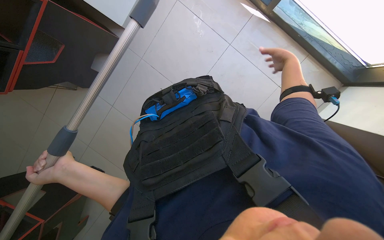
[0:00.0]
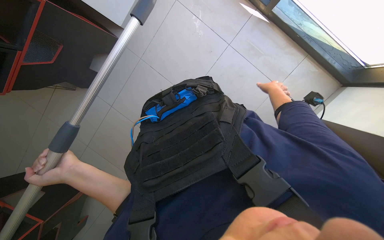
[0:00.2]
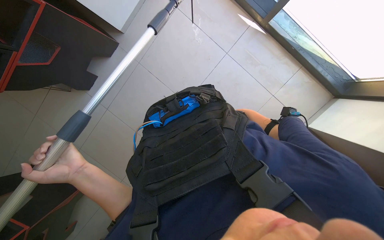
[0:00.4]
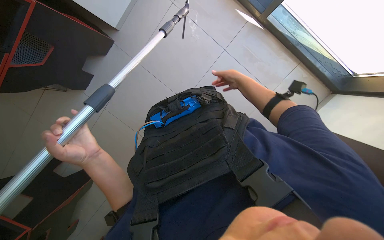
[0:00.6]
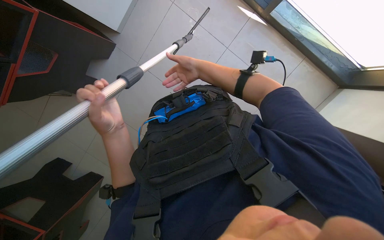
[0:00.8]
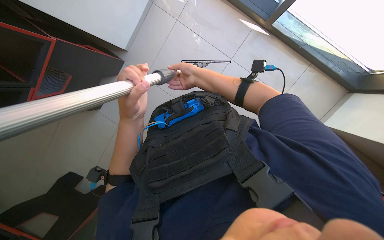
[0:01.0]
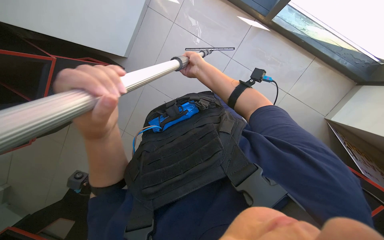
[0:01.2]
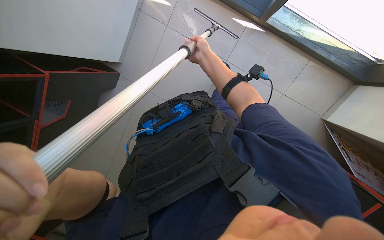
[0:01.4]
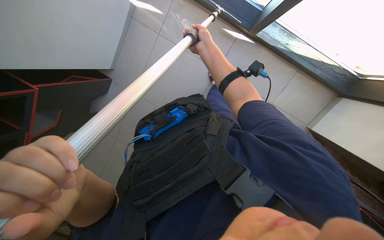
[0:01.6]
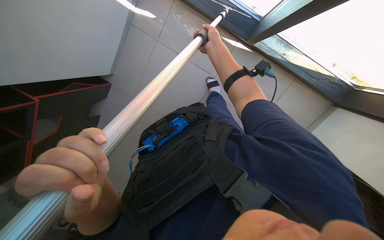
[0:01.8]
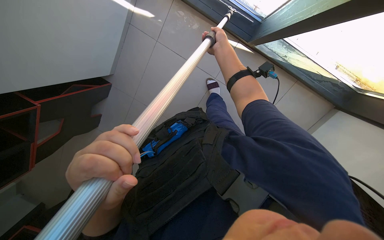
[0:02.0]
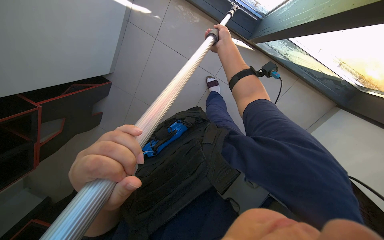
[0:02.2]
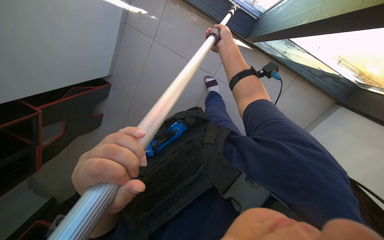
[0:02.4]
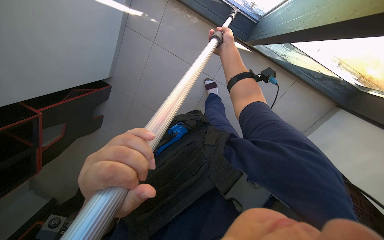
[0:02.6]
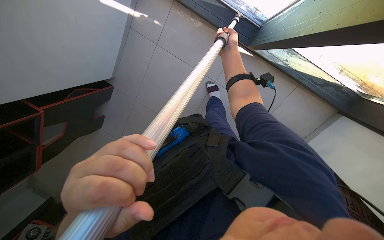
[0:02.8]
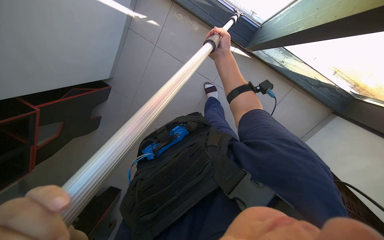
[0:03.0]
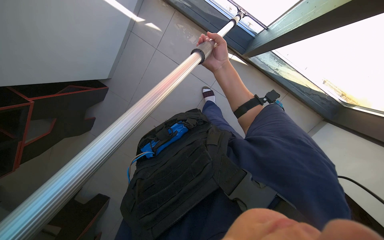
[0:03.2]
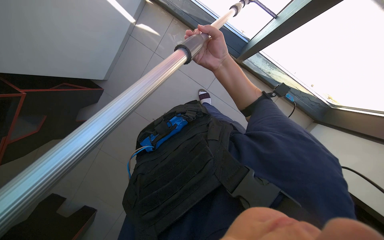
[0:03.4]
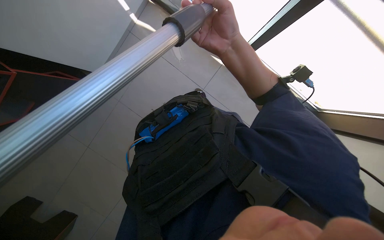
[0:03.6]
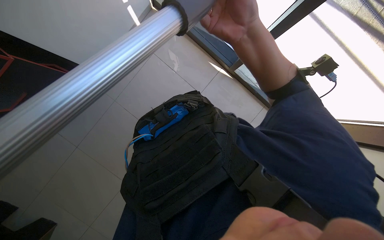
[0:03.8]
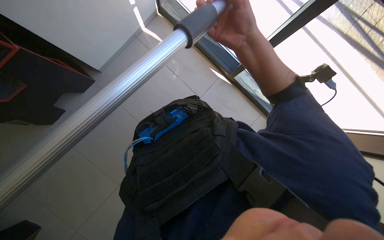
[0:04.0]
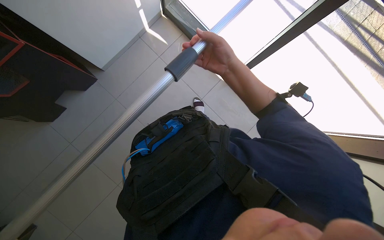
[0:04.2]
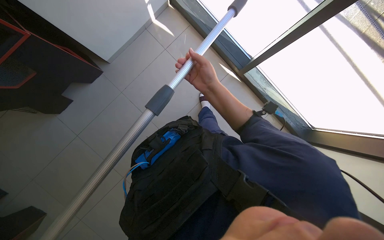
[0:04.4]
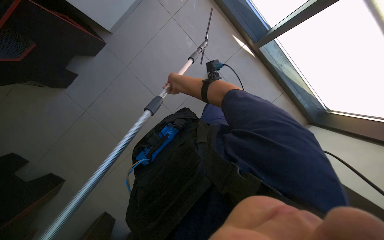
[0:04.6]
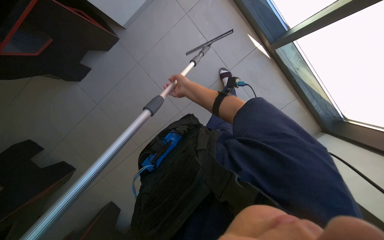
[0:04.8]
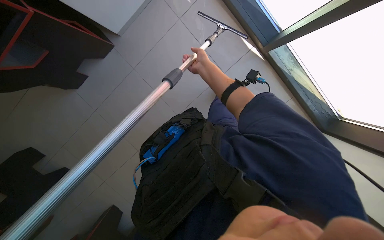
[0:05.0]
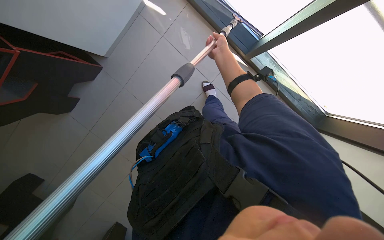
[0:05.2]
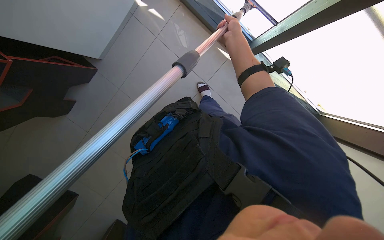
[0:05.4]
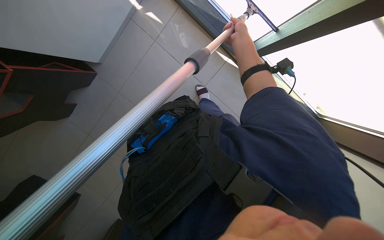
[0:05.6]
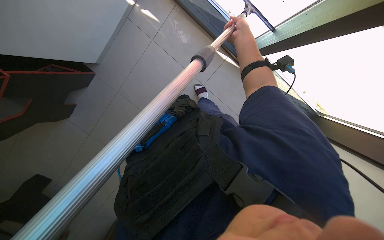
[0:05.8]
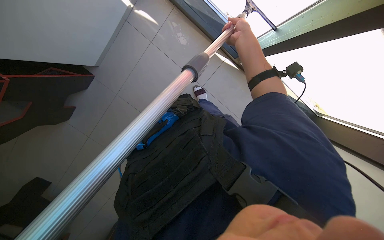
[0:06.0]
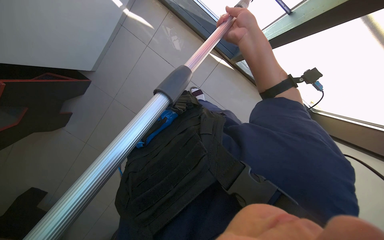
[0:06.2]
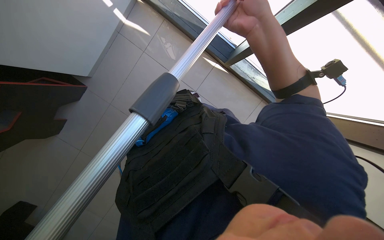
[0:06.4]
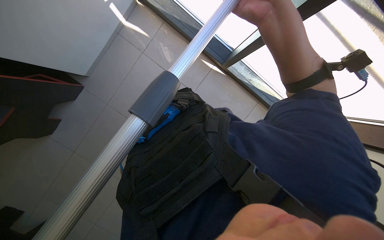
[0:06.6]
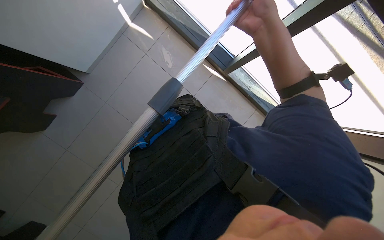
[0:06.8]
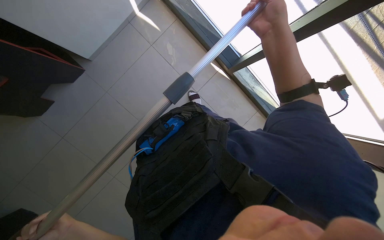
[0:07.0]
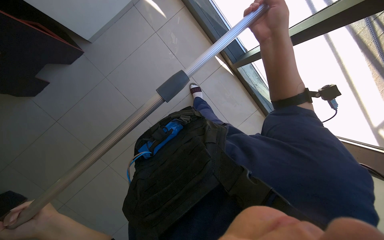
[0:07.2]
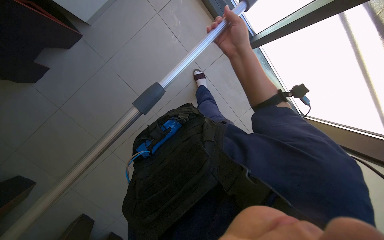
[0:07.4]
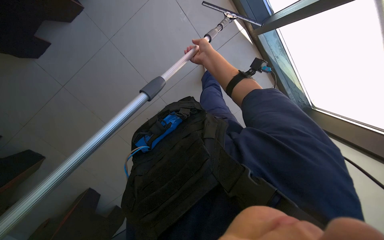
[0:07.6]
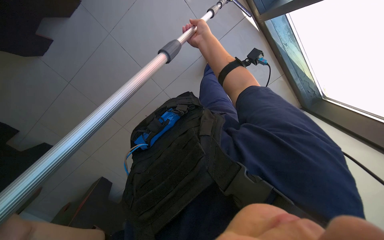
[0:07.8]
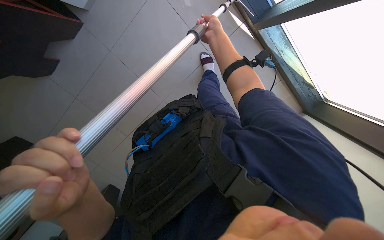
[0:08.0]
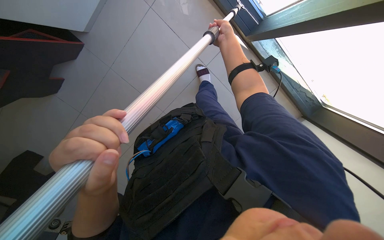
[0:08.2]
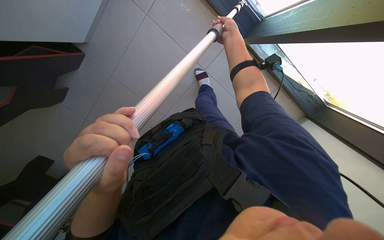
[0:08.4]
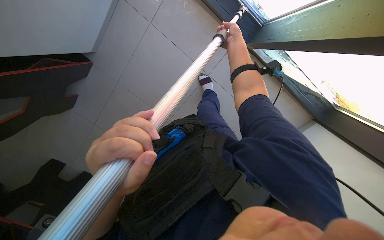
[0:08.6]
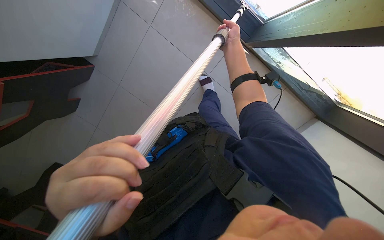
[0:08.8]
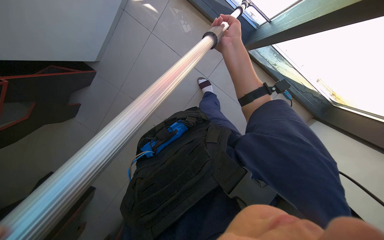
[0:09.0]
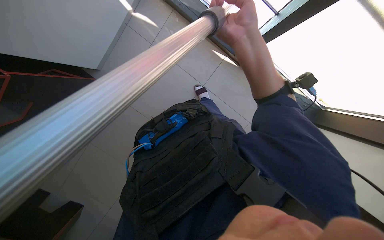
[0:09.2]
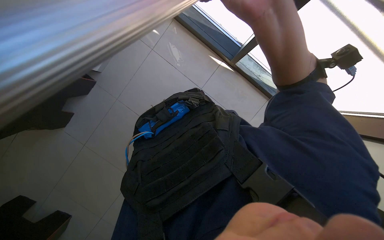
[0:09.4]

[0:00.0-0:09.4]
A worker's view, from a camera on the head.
Job: cleaning windows.
The whole recording: Cleaning windows with pole. The worker cleans the windows using a long pole with a cleaning head.
0:00.0 to 0:01.6: The left hand goes about 25 cm nearer to the camera and to the right, while the right hand moves to the left, some 25 cm.
0:01.6 to 0:03.2: The right hand reaches some 15 cm farther from the camera, then returns.
0:03.2 to 0:04.8: The right hand shifts approximately 20 cm to the left, and moves roughly 15 cm nearer to the camera and comes back.
0:04.8 to 0:06.2: The wearer looks approximately 15 degrees further upward. The right hand travels nearer to the camera and to the right by about 35 cm.
0:06.2 to 0:07.8: The view tips downward by roughly 20 degrees. The right hand goes approximately 25 cm farther from the camera and to the left.
0:07.8 to 0:09.4: The view tips upward by about 20 degrees. The right hand travels nearer to the camera by approximately 40 cm.

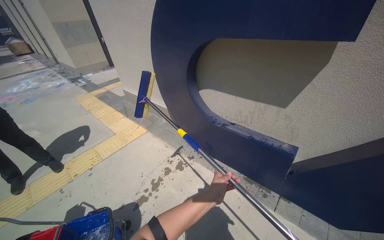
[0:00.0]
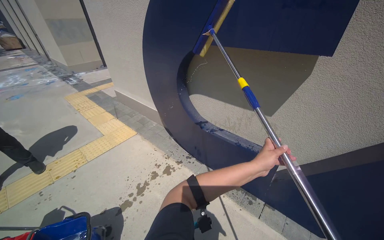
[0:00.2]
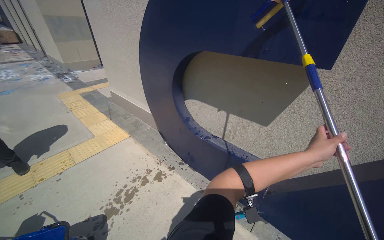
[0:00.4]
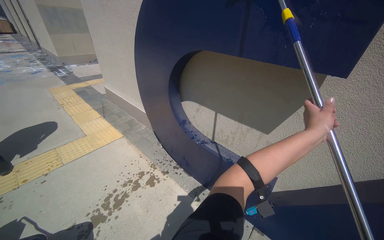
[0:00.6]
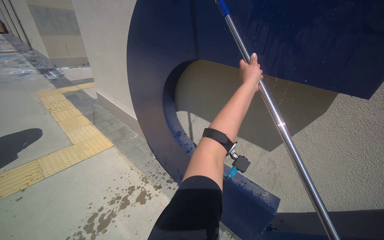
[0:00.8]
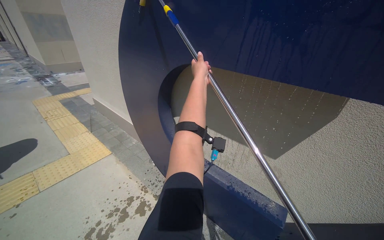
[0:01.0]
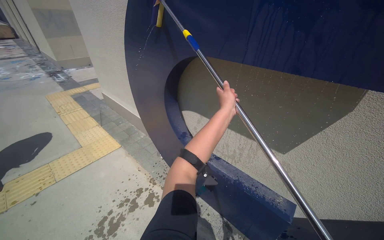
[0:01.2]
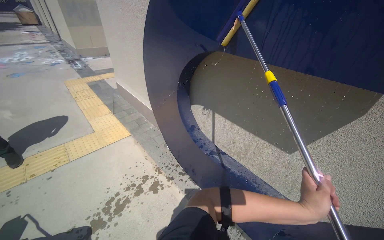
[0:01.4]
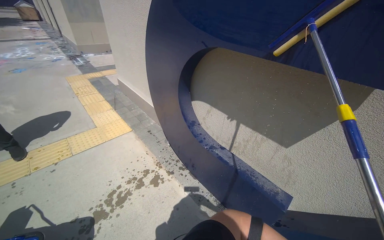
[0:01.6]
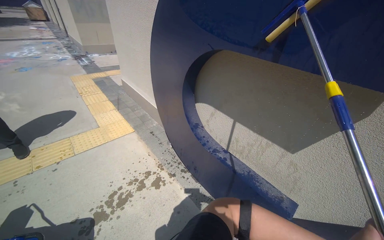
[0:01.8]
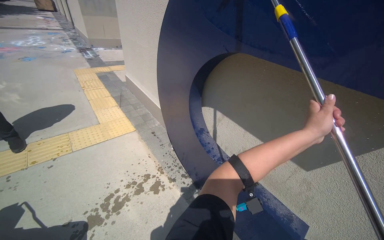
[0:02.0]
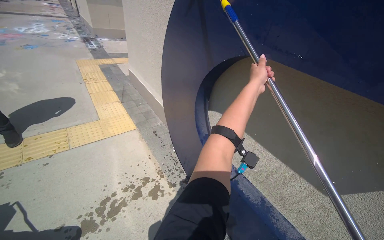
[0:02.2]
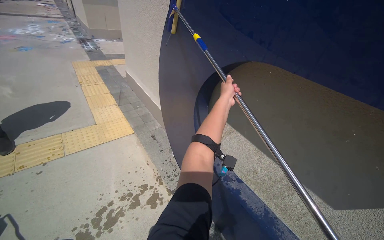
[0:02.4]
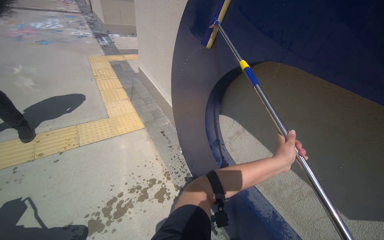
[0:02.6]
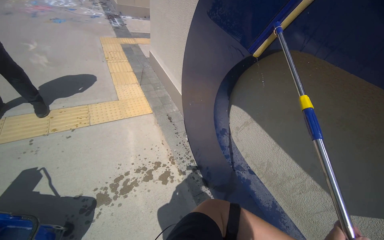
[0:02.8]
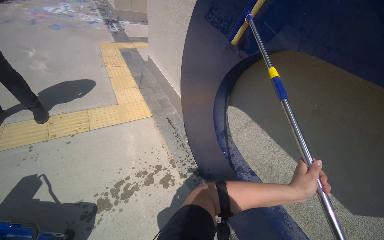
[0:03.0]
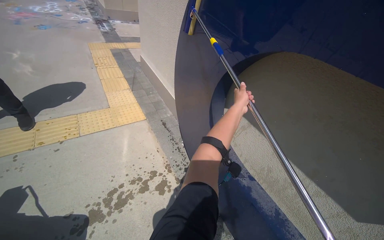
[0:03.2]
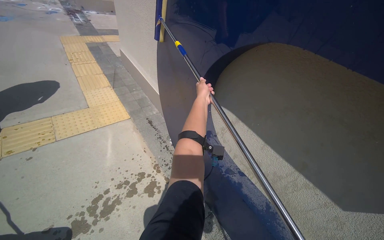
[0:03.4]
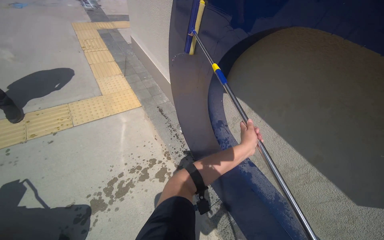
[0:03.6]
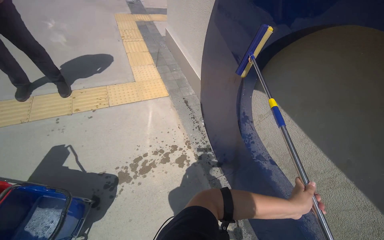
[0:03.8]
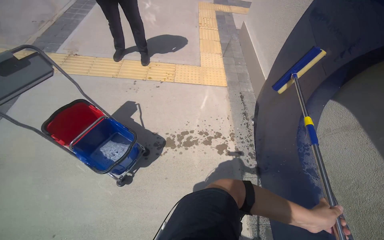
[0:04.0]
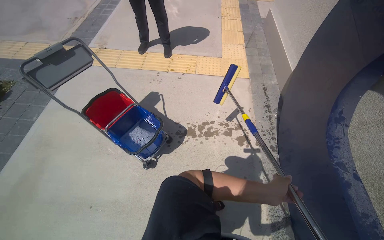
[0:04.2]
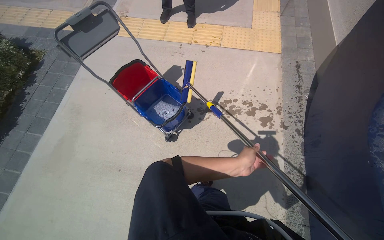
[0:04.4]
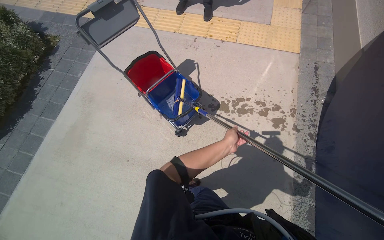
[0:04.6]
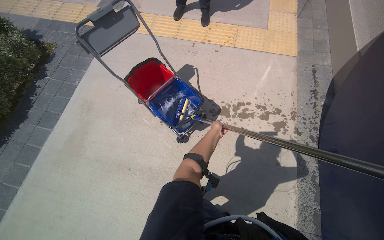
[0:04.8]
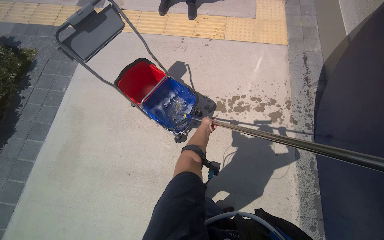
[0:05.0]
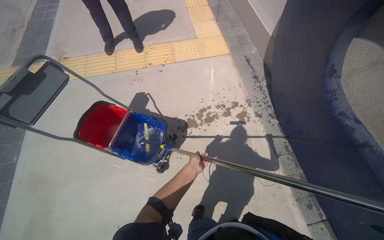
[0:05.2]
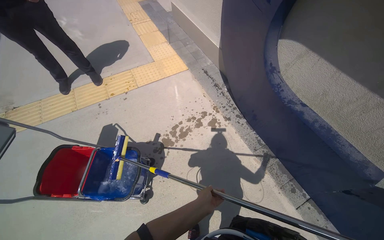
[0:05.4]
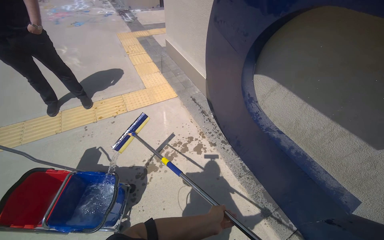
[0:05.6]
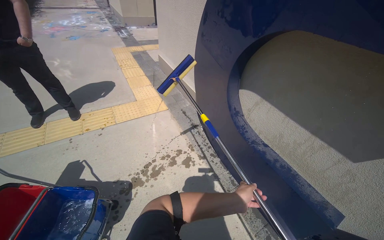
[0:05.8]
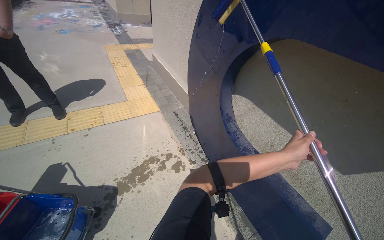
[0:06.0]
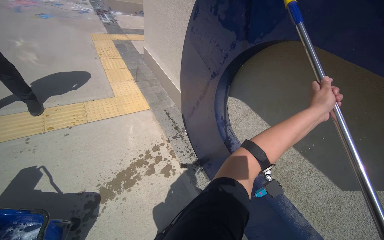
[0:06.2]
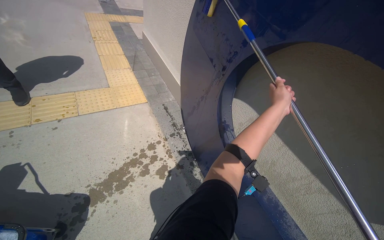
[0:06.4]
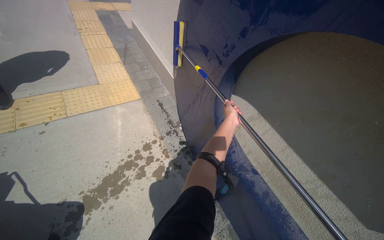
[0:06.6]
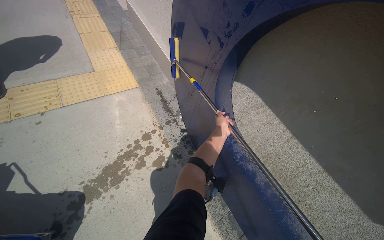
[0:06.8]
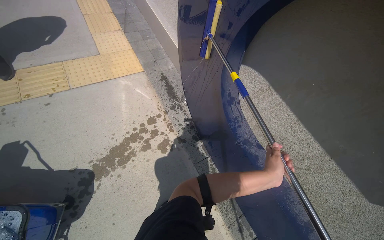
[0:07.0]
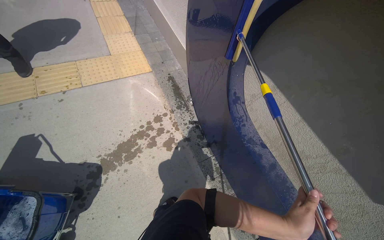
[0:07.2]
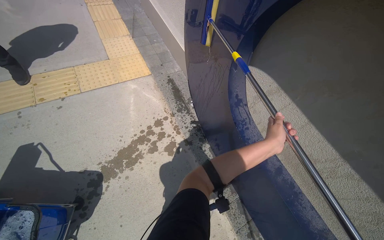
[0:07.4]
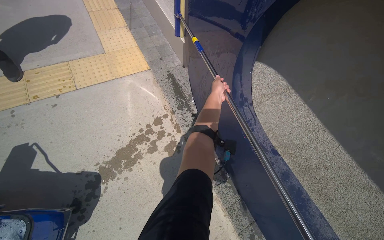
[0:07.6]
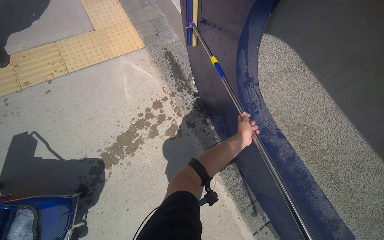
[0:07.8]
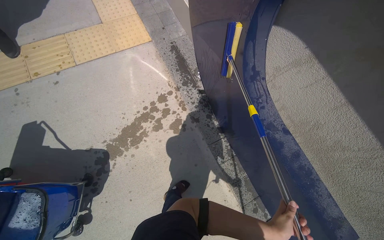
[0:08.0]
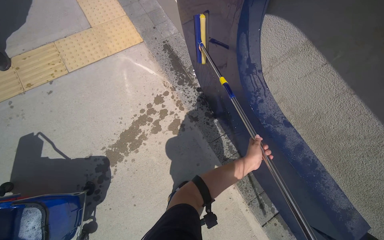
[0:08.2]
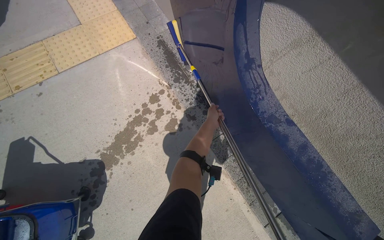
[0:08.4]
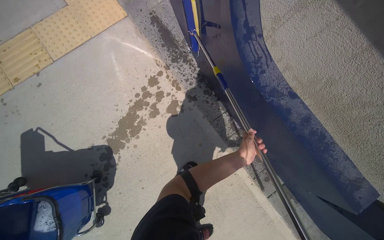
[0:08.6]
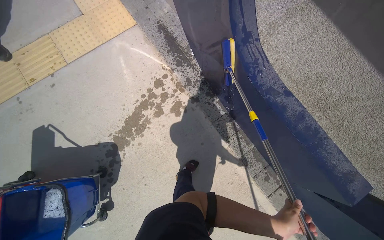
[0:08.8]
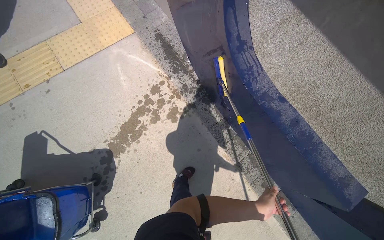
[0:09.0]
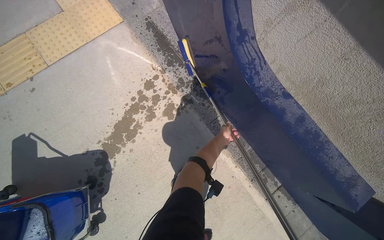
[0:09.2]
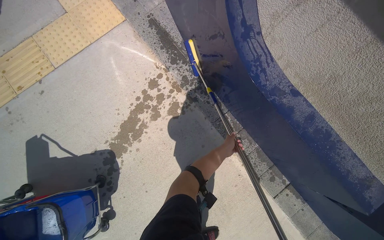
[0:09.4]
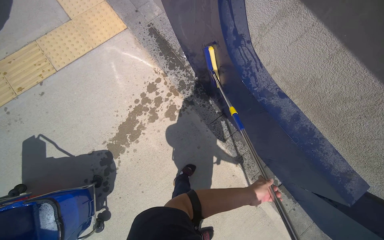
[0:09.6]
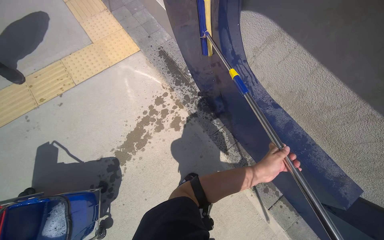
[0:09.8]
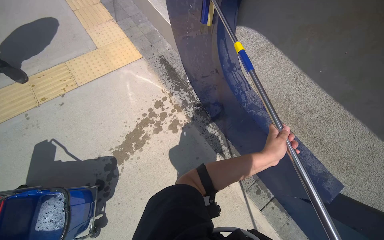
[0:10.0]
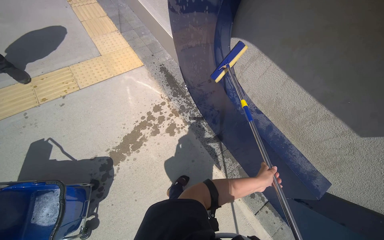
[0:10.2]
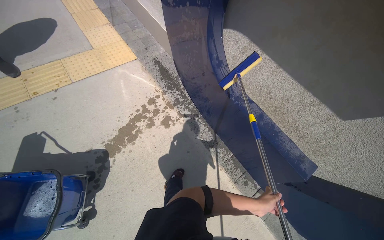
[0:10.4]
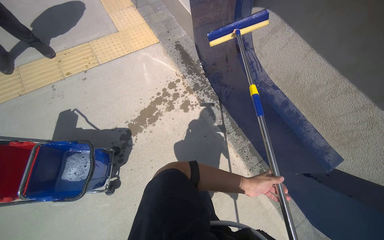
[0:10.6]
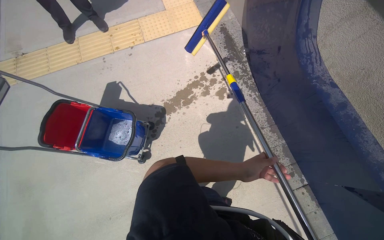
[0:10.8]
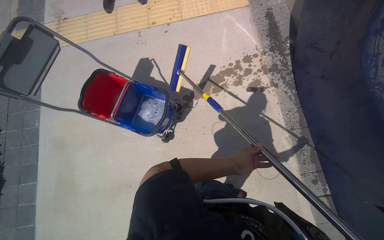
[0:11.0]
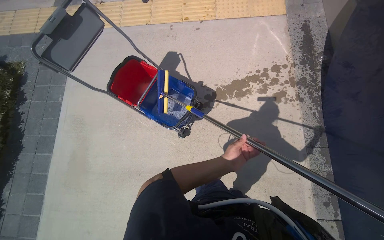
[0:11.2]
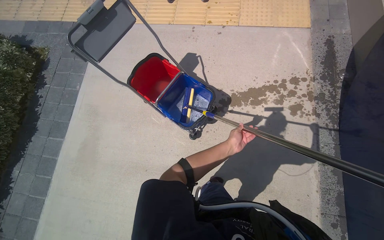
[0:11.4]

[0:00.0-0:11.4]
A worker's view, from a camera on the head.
Job: wiping surfaces.
The whole recording: Scrubbing large blue letter C. The worker scrubs the large blue letter C on the wall with a long-handled tool.
0:02.8 to 0:04.2: The wearer's head swings some 35 degrees to the left.
0:04.2 to 0:05.6: The wearer looks approximately 35 degrees further to the right.
0:05.6 to 0:07.2: The head travels about 50 cm. The view tilts some 15 degrees downward.
0:07.2 to 0:08.6: The view tilts about 20 degrees downward.
0:08.6 to 0:10.0: The camera pitches upward, by some 15 degrees.
0:10.0 to 0:11.4: The camera travels some 60 cm. The wearer looks roughly 45 degrees further to the left.
